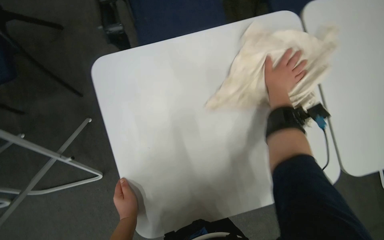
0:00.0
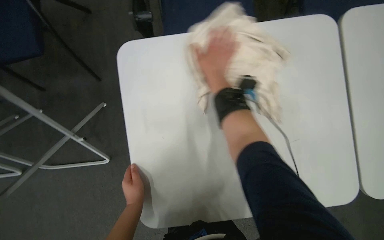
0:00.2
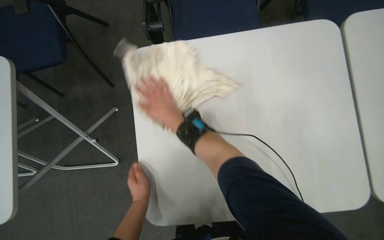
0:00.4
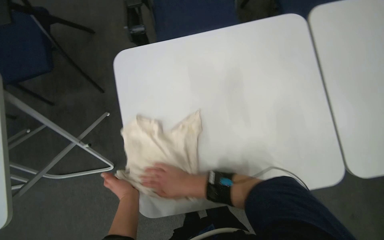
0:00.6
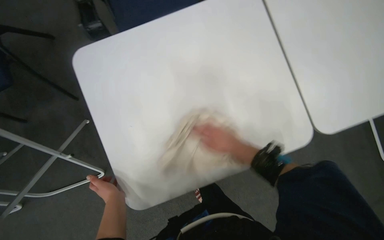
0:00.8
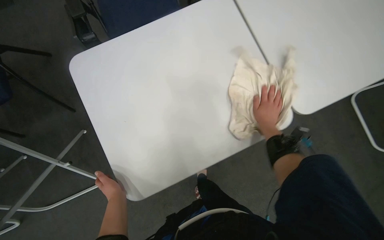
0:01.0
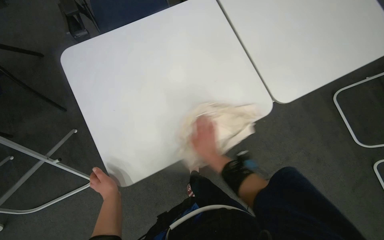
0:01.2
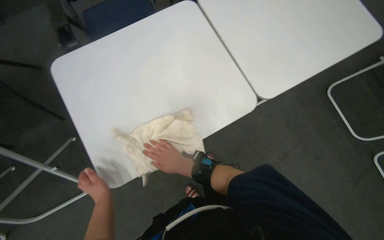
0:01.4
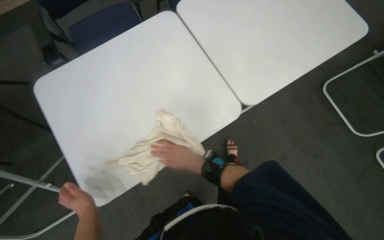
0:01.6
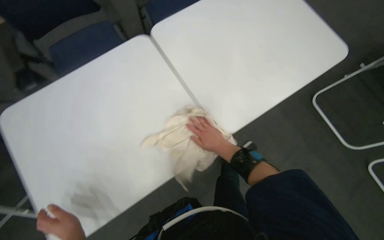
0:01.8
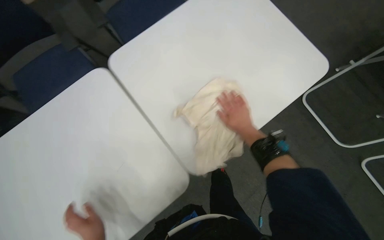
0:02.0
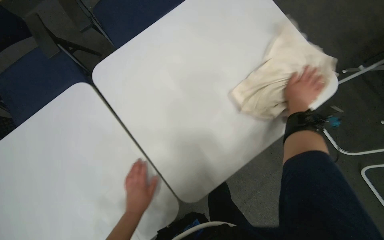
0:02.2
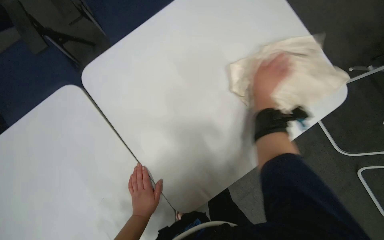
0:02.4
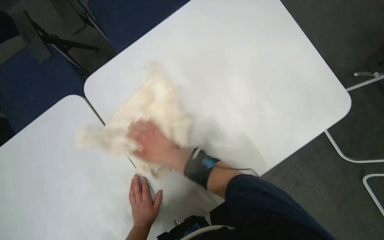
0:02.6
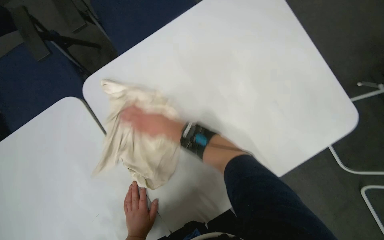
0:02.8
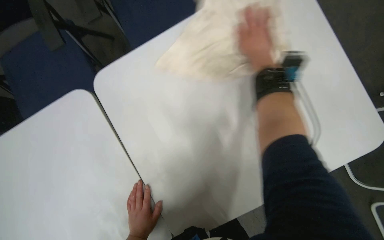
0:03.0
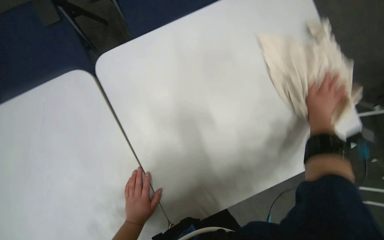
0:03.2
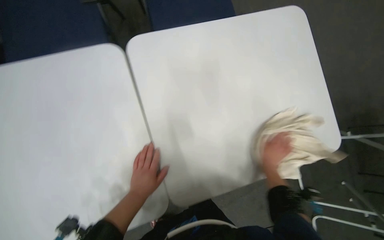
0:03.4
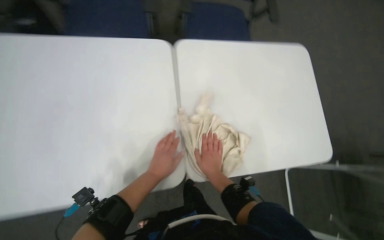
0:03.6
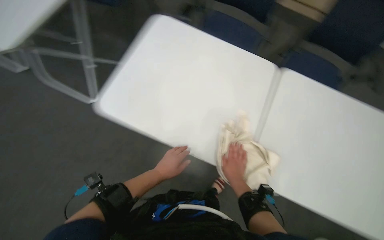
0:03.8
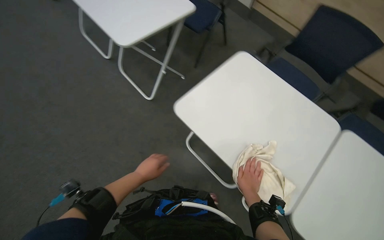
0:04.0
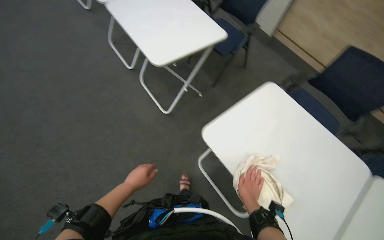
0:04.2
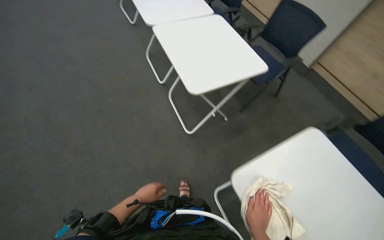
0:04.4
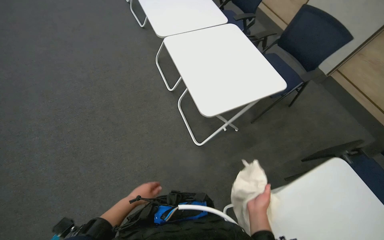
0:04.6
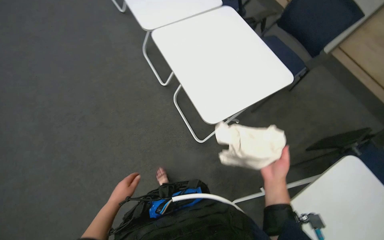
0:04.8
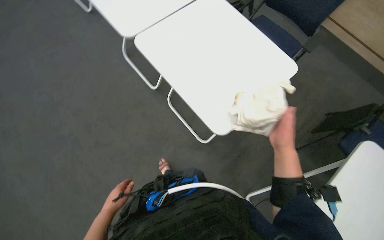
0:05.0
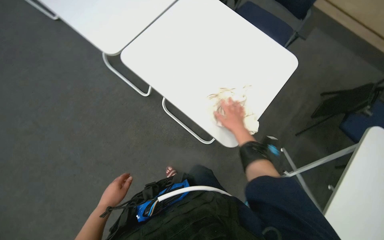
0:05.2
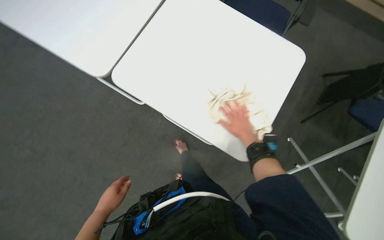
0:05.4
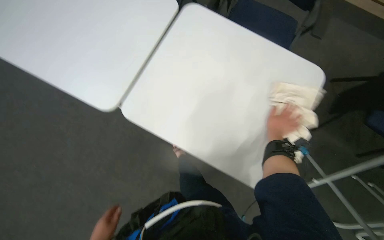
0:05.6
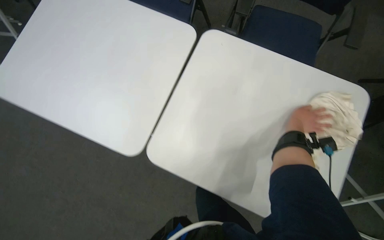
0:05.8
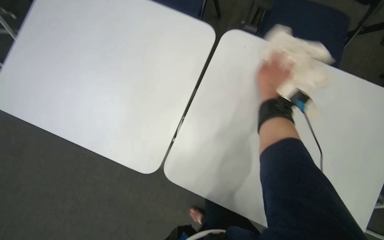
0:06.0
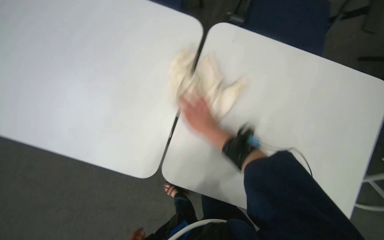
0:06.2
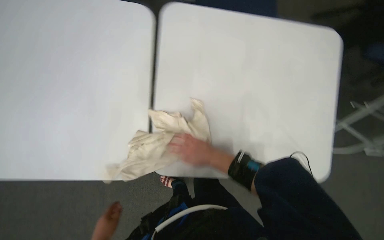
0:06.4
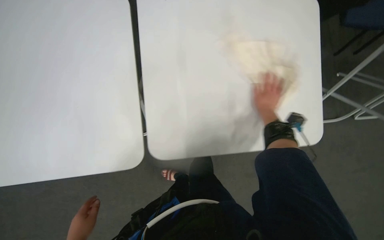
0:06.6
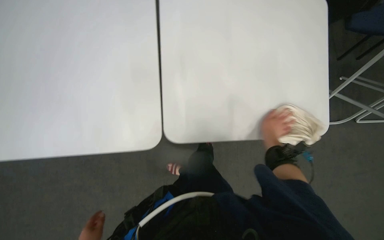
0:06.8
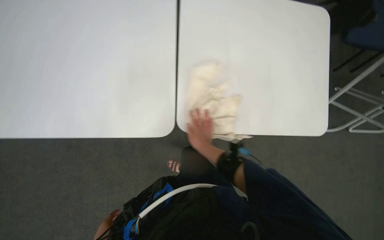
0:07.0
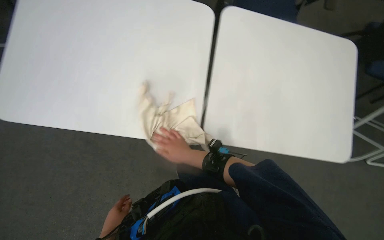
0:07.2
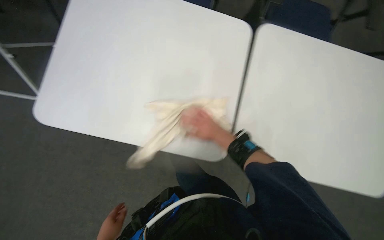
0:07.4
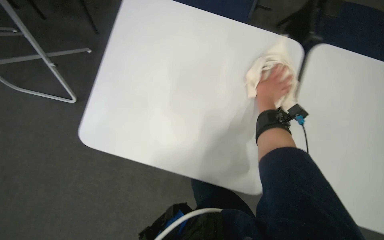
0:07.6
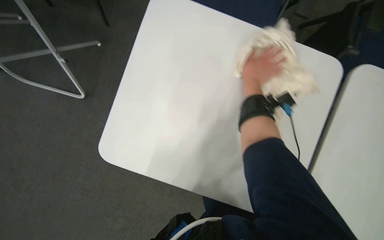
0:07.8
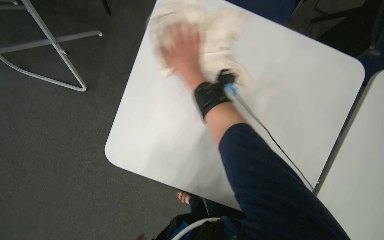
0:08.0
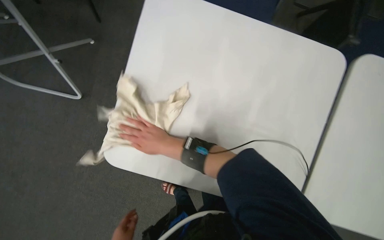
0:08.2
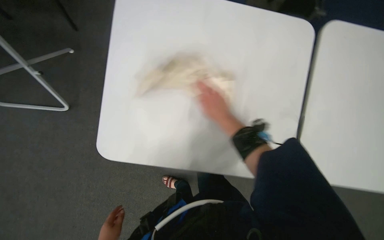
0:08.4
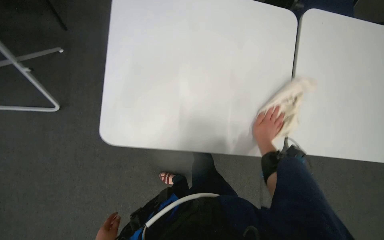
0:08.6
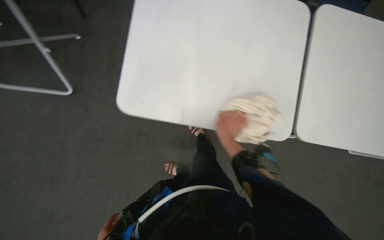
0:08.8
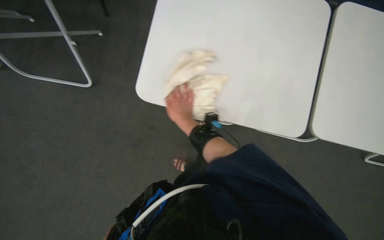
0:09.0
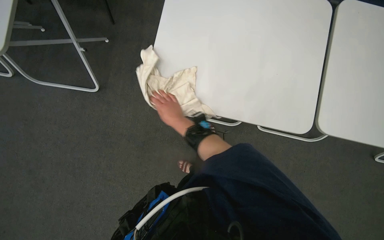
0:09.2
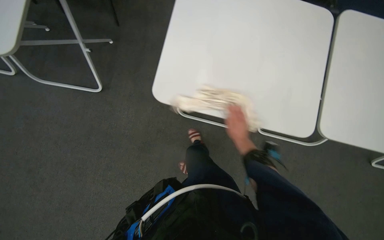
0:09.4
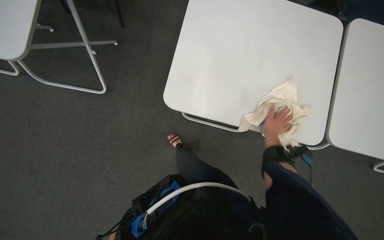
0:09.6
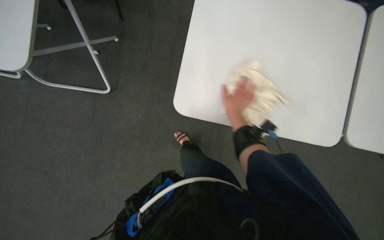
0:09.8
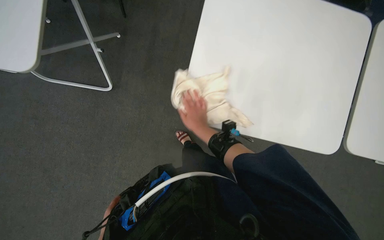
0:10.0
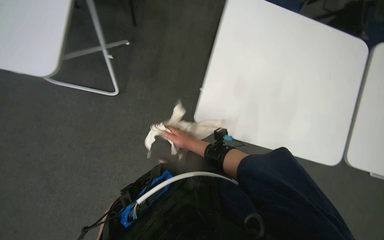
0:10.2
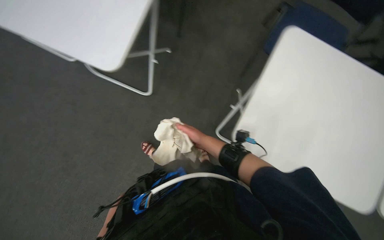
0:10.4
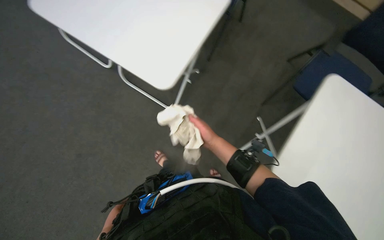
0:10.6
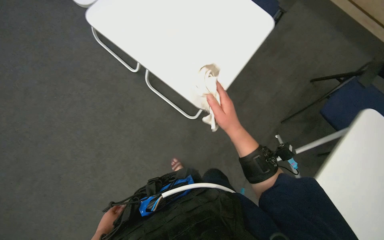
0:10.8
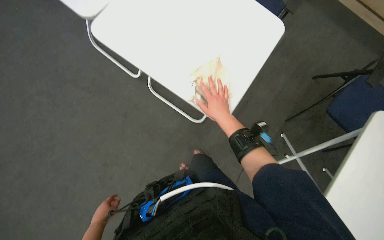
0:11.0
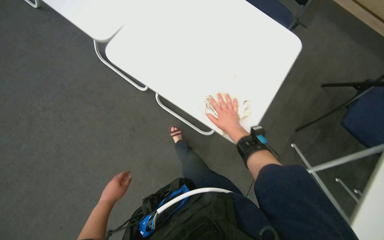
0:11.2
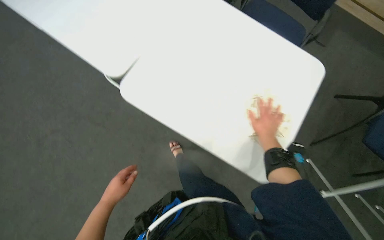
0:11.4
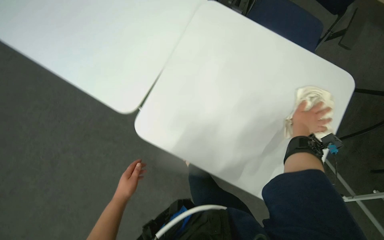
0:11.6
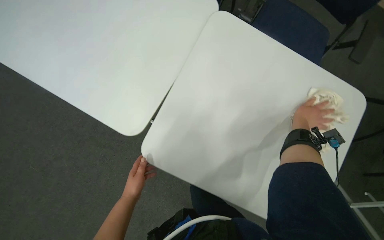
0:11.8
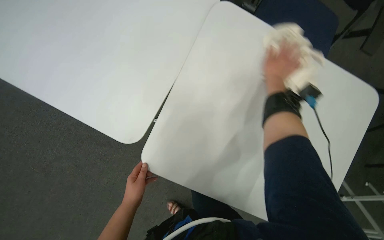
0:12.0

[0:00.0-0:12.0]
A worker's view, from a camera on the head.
Job: wiping surfaces.
The whole recording: Wiping conference room tables. The worker wipes conference room tables with a cloth, periodically soaking and wringing cloths in a bucket.
0:00.0 to 0:01.6: The right hand is displaced down the picture and to the left by about 35 cm.
0:01.6 to 0:03.0: The camera pitches downward, by about 25 degrees.
0:03.0 to 0:04.4: The view tilts about 35 degrees upward. The scene rotates clockwise by roughly 75 degrees.
0:09.0 to 0:10.4: The right hand is displaced farther from the camera by approximately 10 cm.
0:10.4 to 0:12.0: The right hand travels up the picture and to the right by roughly 35 cm.

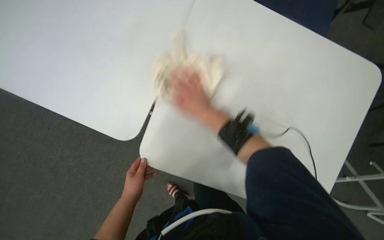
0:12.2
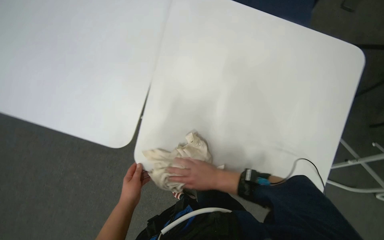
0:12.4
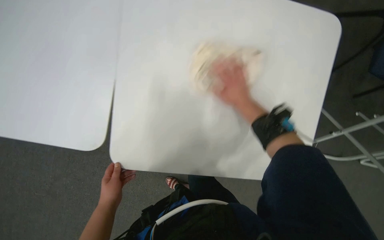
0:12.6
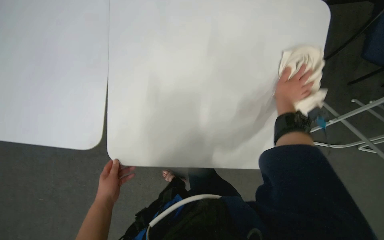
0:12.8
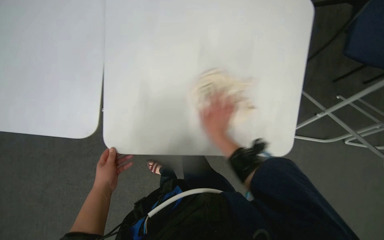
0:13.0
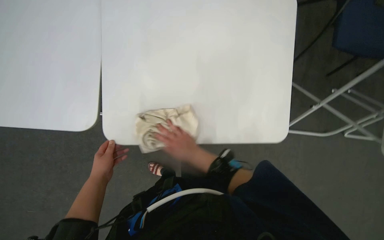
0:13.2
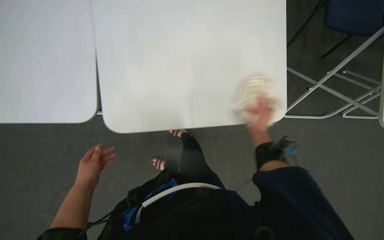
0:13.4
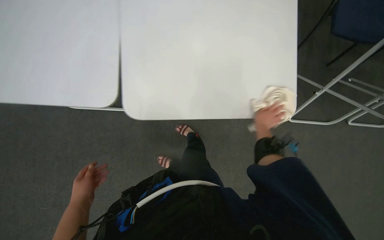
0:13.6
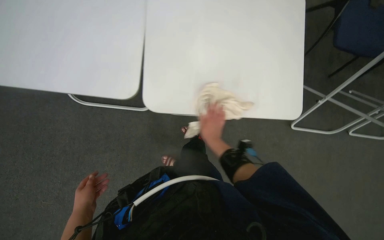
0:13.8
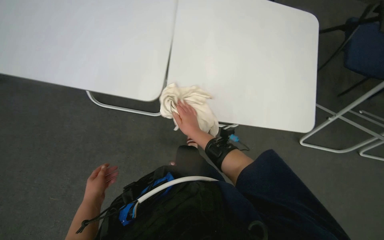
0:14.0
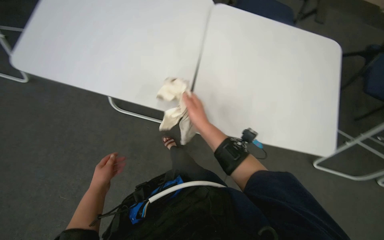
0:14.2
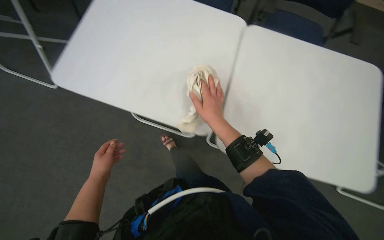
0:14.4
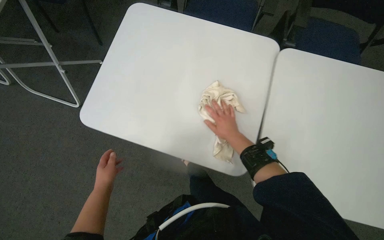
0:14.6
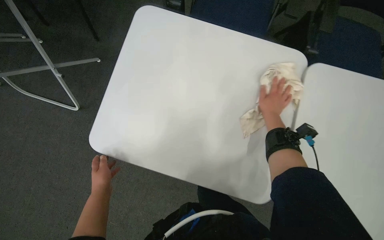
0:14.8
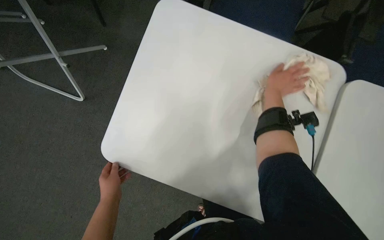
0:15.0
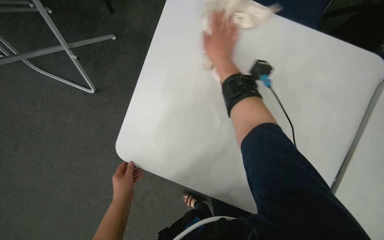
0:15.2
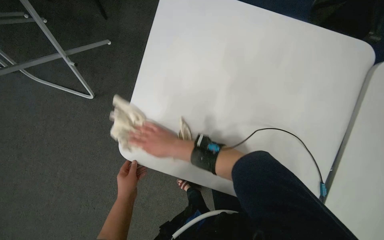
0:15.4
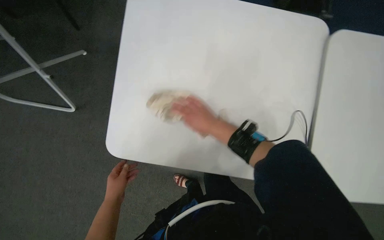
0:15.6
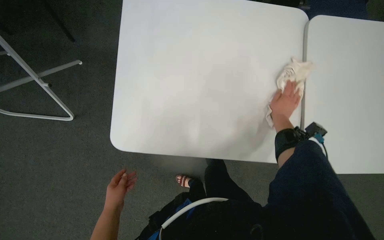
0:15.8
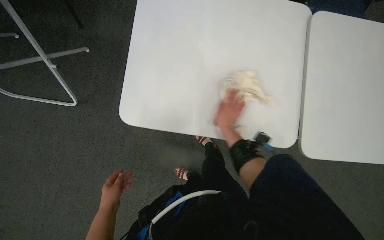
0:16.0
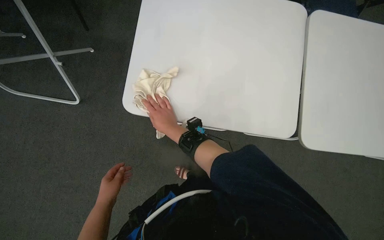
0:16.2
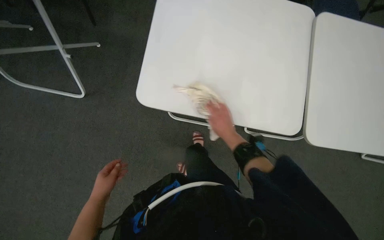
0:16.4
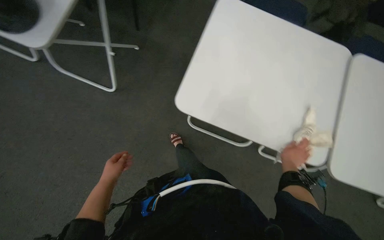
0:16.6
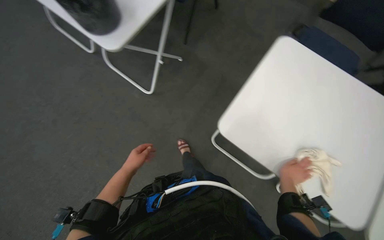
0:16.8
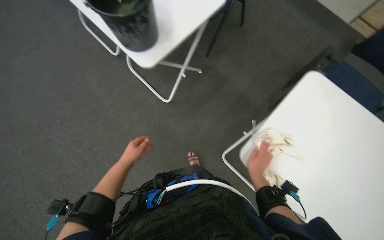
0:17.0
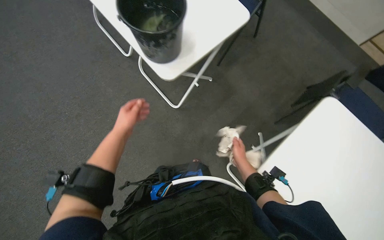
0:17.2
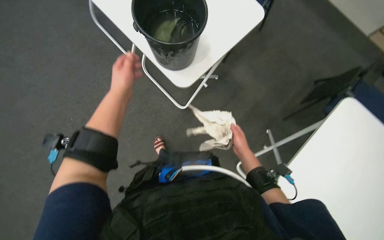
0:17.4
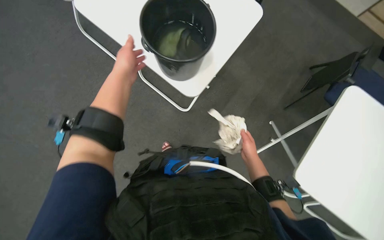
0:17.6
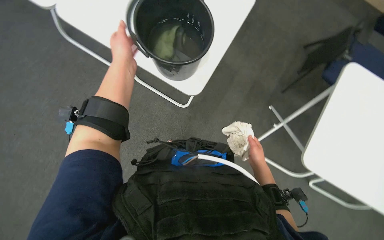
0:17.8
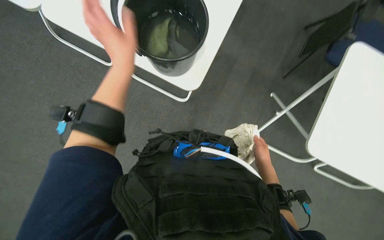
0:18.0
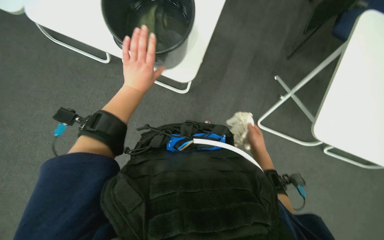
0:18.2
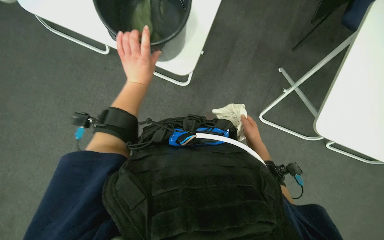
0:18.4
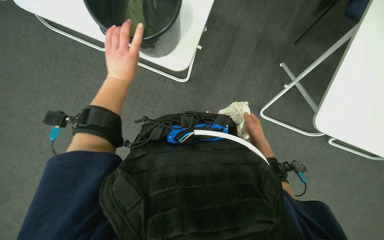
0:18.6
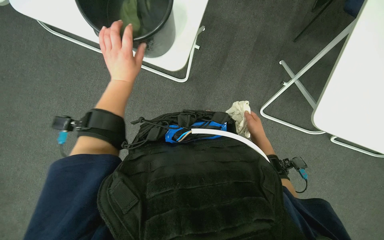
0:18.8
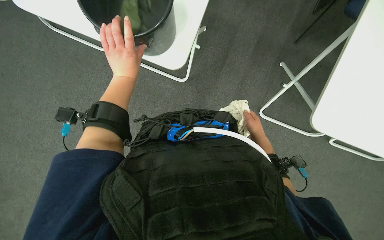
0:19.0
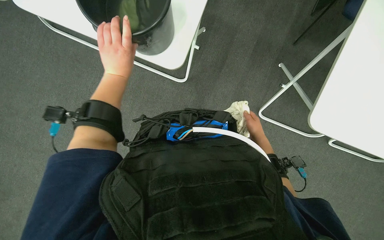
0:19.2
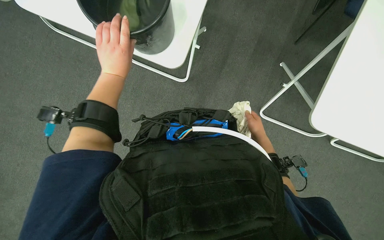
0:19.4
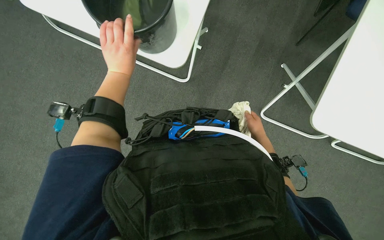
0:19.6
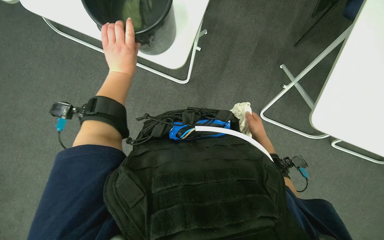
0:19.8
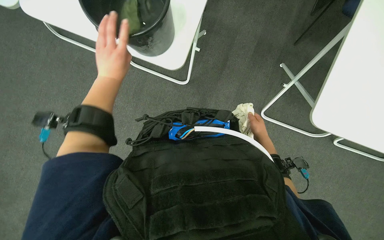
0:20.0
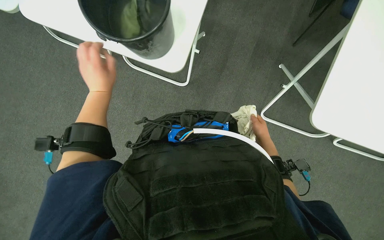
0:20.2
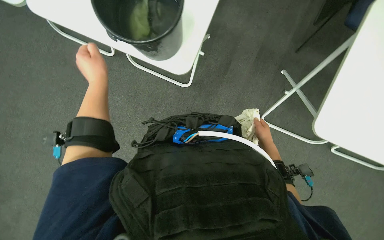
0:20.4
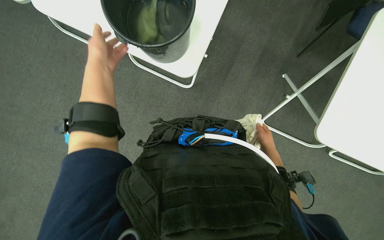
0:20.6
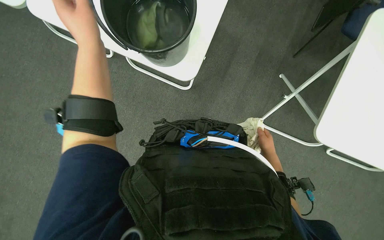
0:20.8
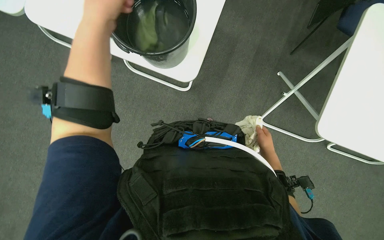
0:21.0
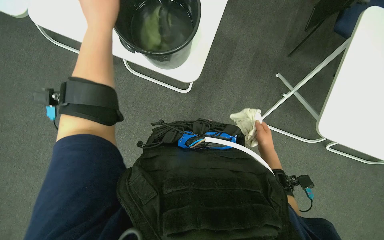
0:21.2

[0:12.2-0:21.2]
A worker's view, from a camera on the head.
Job: wiping surfaces.
The whole recording: Wiping conference room tables. The worker wipes conference room tables with a cloth, periodically soaking and wringing cloths in a bucket.
0:12.2 to 0:13.8: The right hand heads down the picture and to the right, covering about 30 cm. The left hand goes roughly 15 cm to the left and down the picture.
0:15.2 to 0:16.6: The right hand goes left and right, some 40 cm each way, reversing 3 times. Meanwhile the left hand is displaced to the left by some 10 cm.
0:16.6 to 0:18.2: The right hand travels to the left by about 25 cm, while the left hand heads up the picture and to the right, covering about 30 cm.
0:18.2 to 0:19.8: The right hand is displaced farther from the camera by some 10 cm.
0:19.8 to 0:21.2: The right hand shifts about 10 cm nearer to the camera. The left hand is displaced nearer to the camera by some 20 cm.
